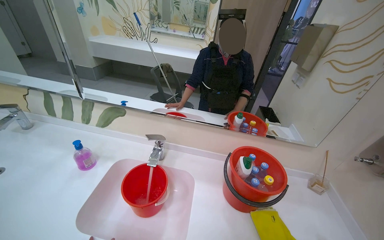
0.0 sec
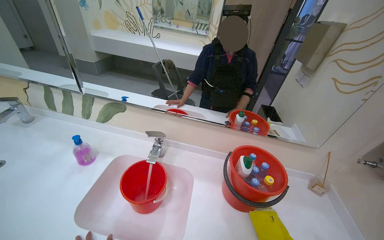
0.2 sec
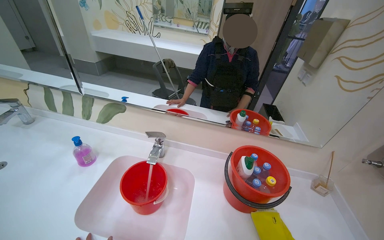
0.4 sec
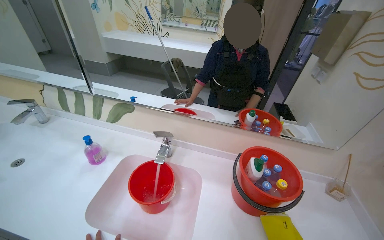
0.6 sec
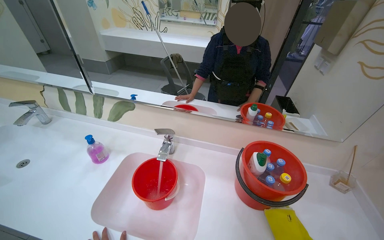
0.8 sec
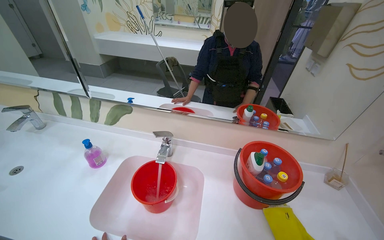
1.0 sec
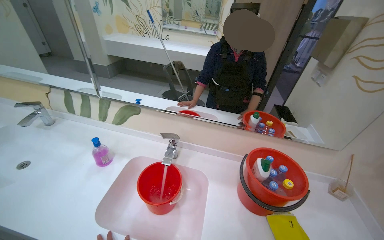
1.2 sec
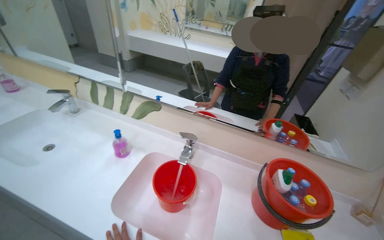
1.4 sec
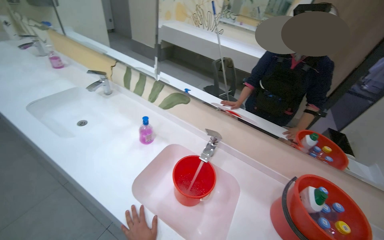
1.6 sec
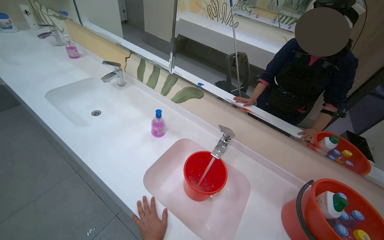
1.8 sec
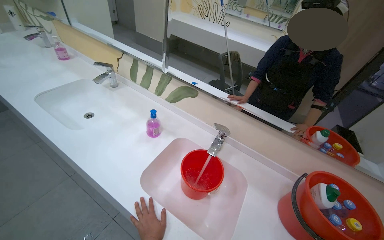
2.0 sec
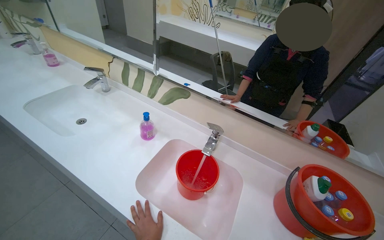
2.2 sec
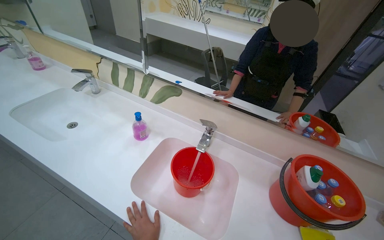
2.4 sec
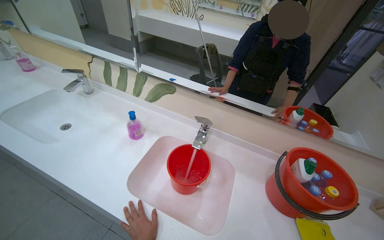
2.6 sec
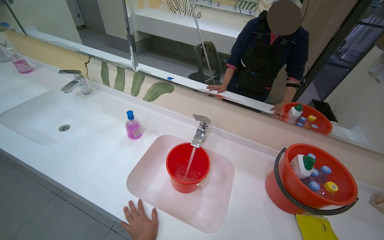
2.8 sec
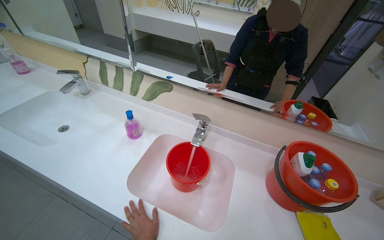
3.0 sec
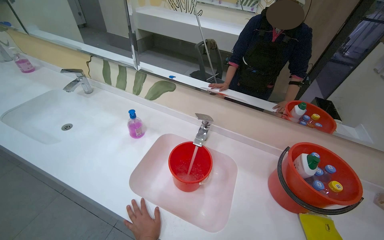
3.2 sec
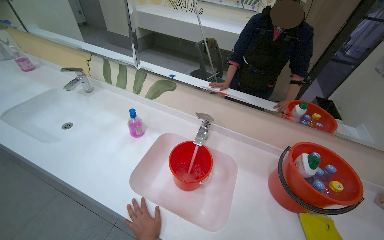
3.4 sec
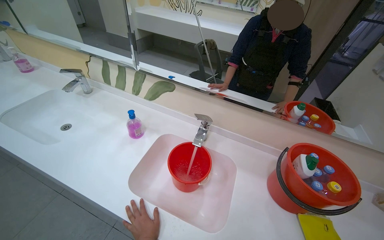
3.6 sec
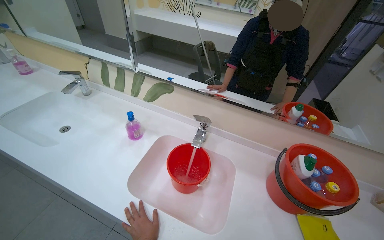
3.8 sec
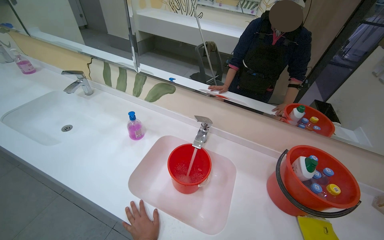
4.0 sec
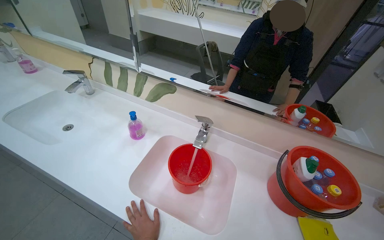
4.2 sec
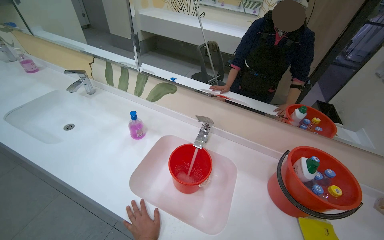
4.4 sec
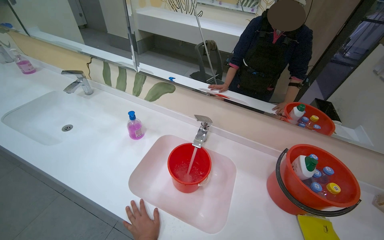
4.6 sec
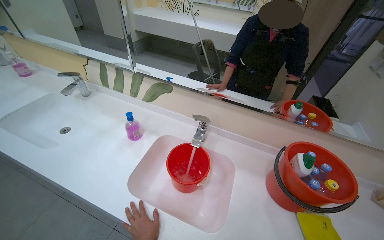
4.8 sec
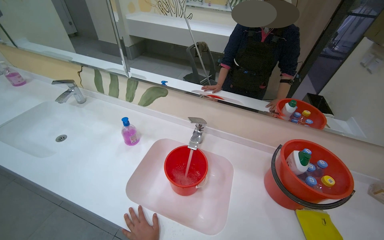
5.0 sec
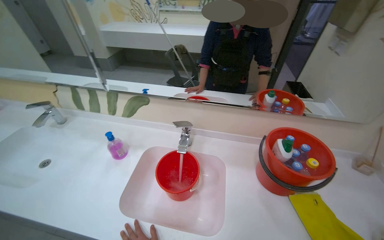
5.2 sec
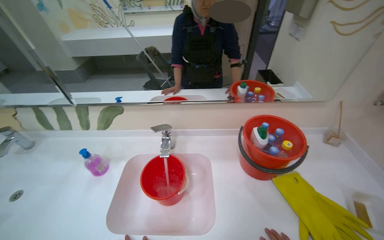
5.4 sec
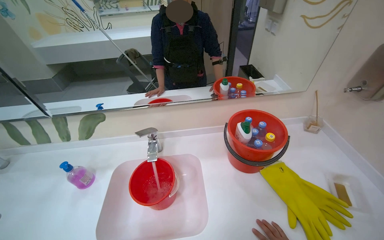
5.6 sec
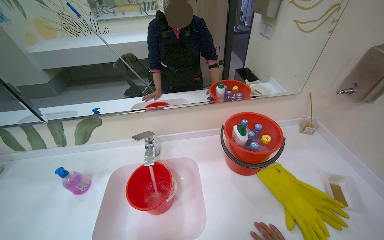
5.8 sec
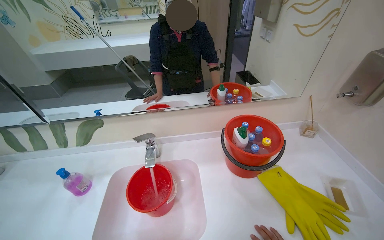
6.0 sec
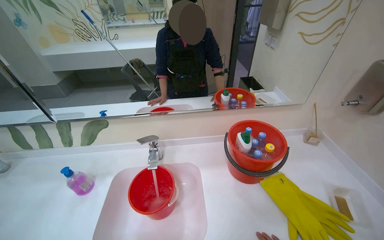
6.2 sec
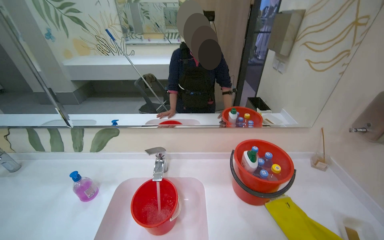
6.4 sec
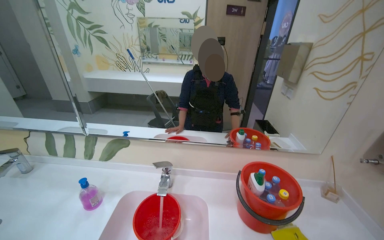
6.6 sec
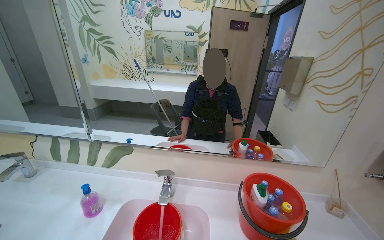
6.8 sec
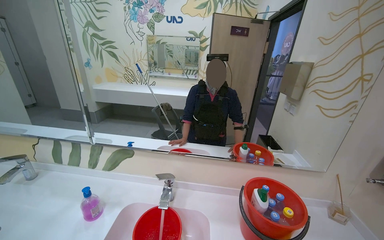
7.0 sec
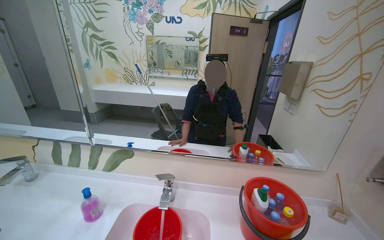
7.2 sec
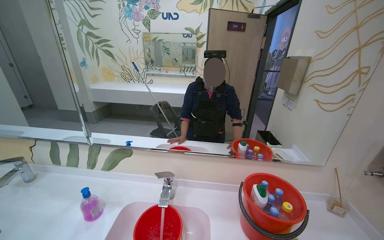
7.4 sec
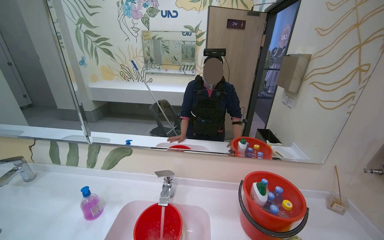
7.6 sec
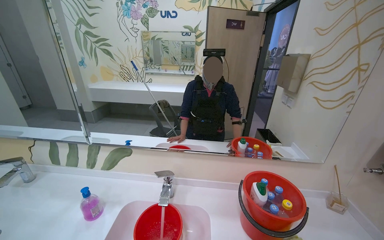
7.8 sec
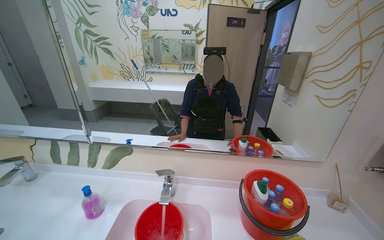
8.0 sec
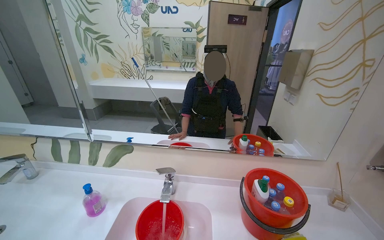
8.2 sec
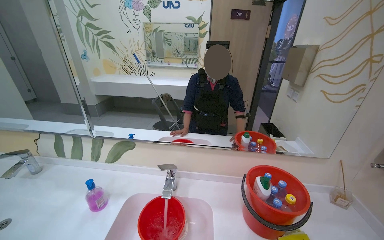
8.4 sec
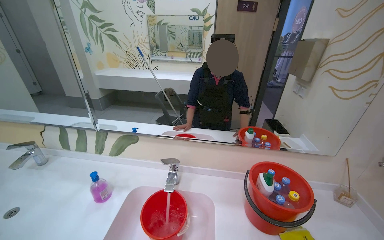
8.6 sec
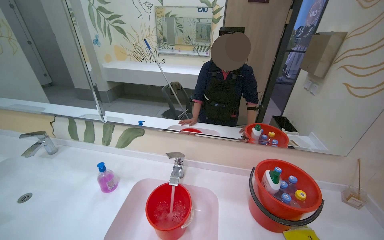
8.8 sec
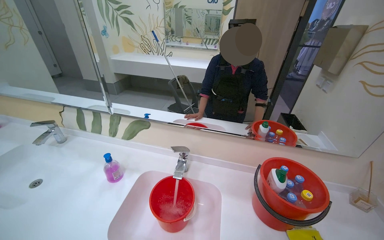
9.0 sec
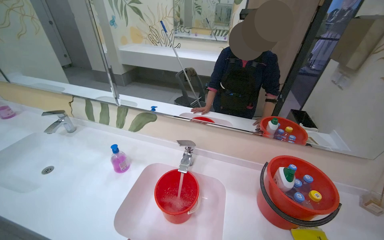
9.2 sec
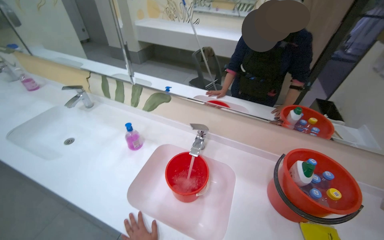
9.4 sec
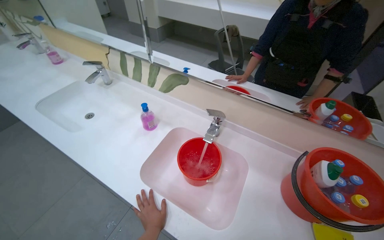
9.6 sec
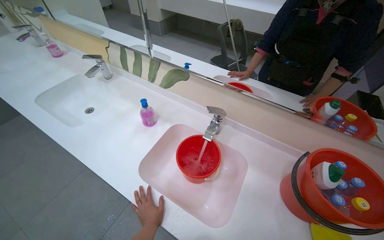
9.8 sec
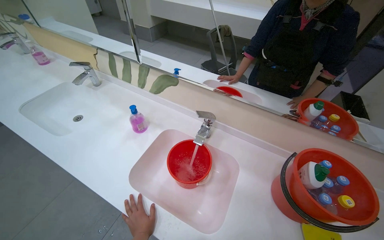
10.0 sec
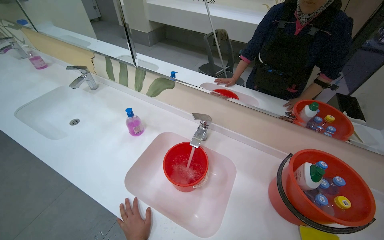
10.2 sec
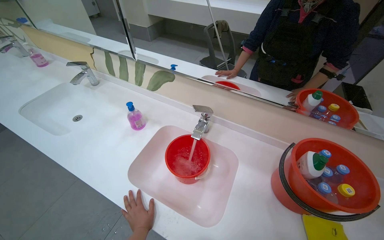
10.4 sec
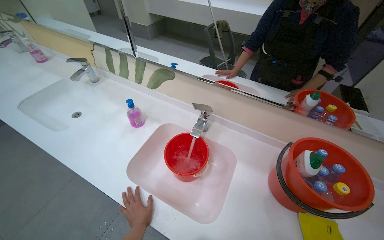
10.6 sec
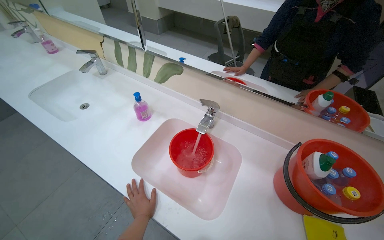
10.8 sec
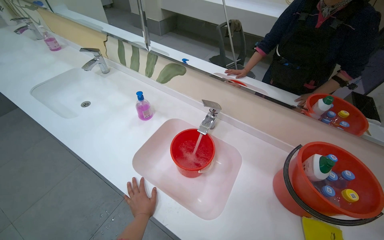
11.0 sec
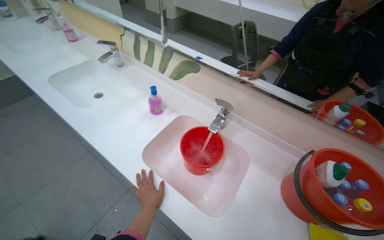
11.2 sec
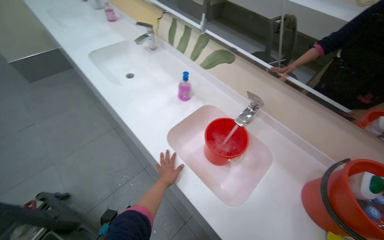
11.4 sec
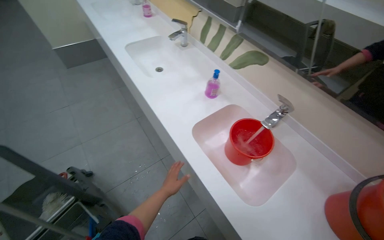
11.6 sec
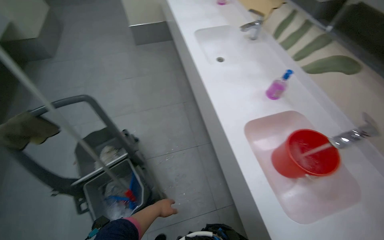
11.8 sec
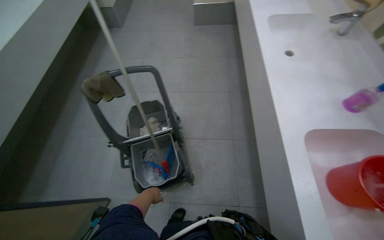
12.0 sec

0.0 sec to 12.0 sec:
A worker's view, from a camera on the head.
Job: preparing cleaning supplies.
The whole recording: Preparing cleaning solution and tools. The worker fills a bucket with water, adds various cleaning solutions and tablets to a mop bucket, and places cleaning cloths and a mop head into it.
0.0 sec to 1.6 sec: The head turns to the left by about 20 degrees.
4.4 sec to 6.0 sec: The head turns to the right by approximately 30 degrees.
6.0 sec to 7.6 sec: The camera pitches upward, by about 20 degrees.
9.0 sec to 10.4 sec: The camera pitches downward, by about 15 degrees.
10.4 sec to 12.0 sec: The head travels about 40 cm. The head turns to the left by approximately 65 degrees.

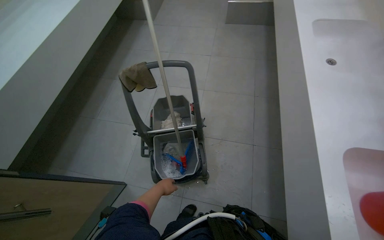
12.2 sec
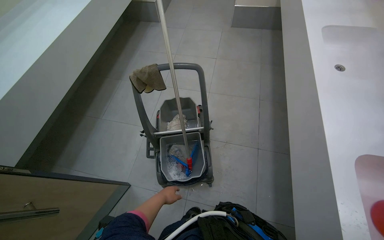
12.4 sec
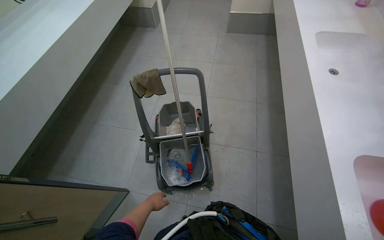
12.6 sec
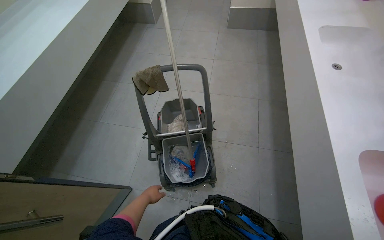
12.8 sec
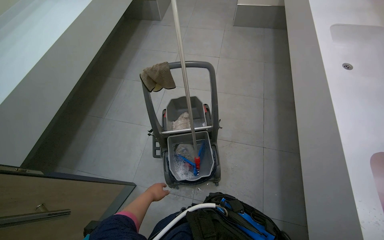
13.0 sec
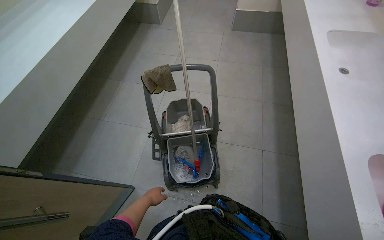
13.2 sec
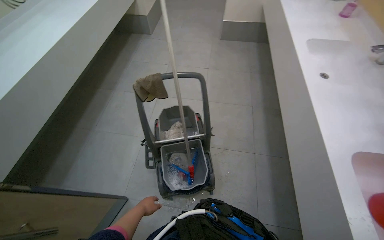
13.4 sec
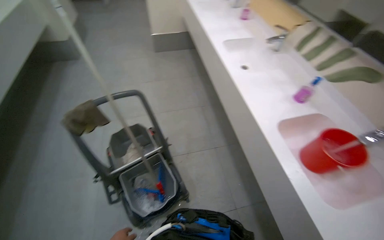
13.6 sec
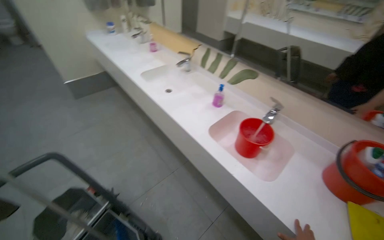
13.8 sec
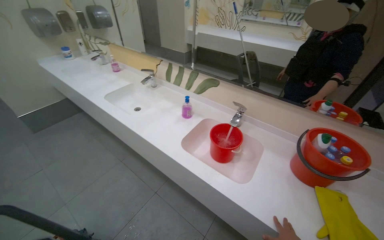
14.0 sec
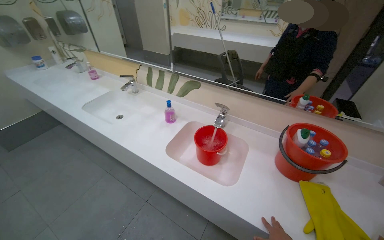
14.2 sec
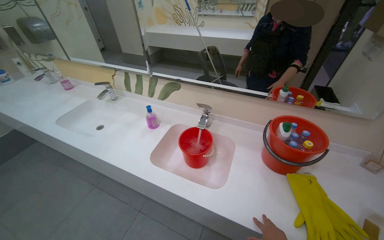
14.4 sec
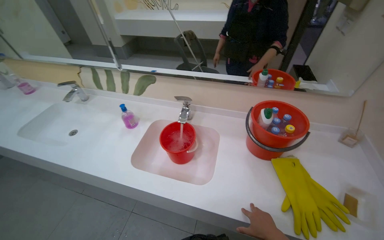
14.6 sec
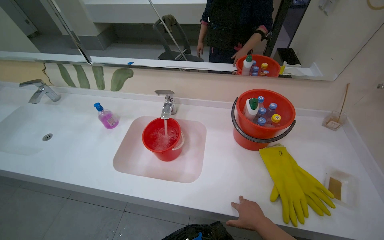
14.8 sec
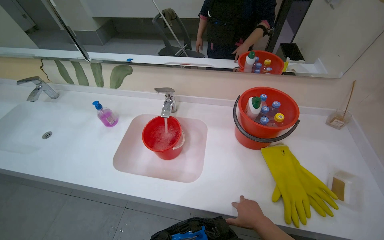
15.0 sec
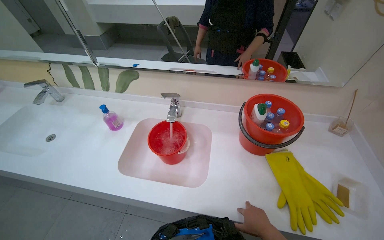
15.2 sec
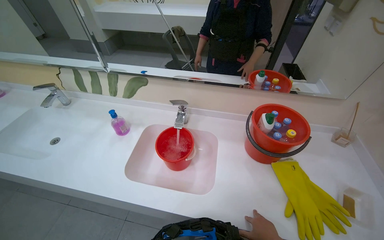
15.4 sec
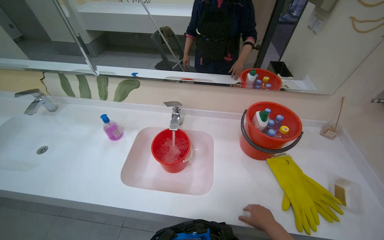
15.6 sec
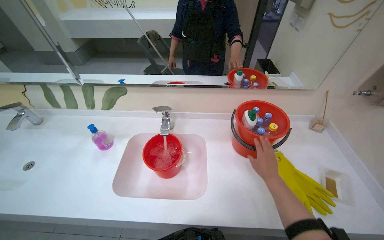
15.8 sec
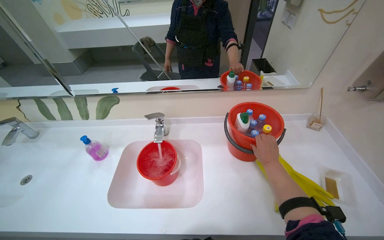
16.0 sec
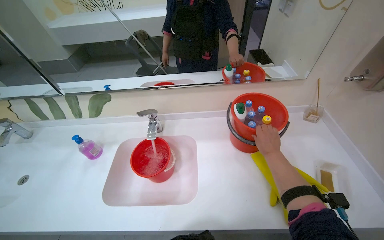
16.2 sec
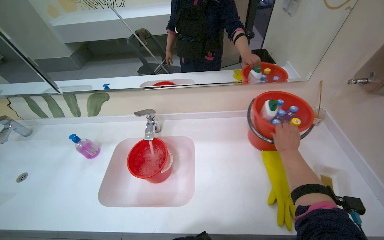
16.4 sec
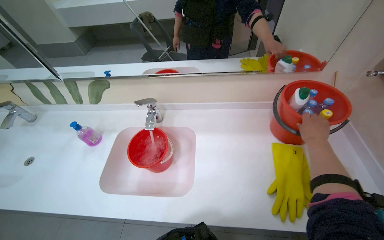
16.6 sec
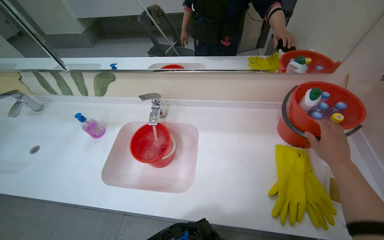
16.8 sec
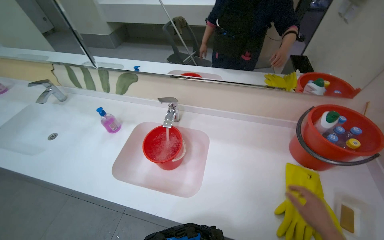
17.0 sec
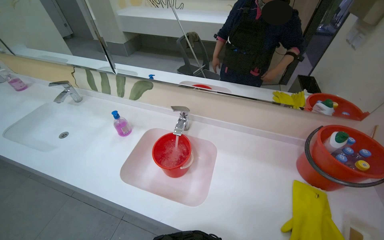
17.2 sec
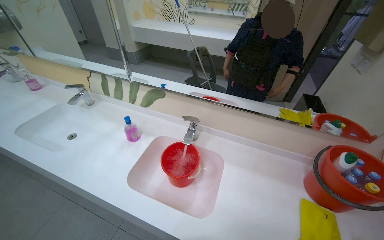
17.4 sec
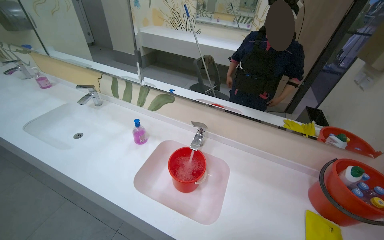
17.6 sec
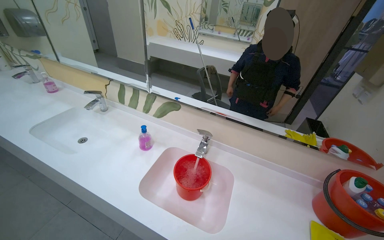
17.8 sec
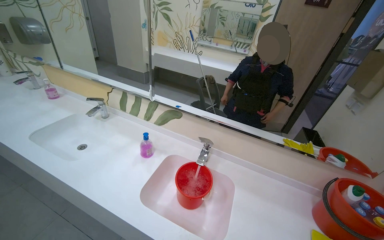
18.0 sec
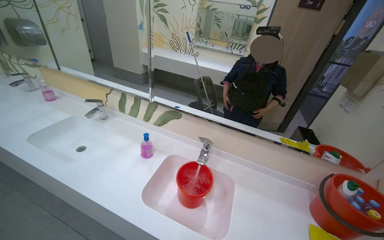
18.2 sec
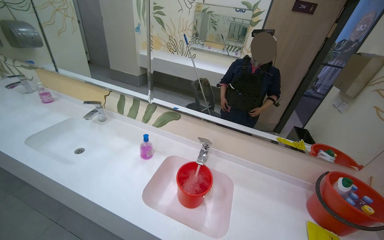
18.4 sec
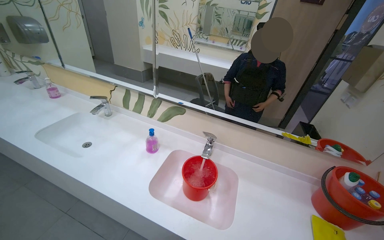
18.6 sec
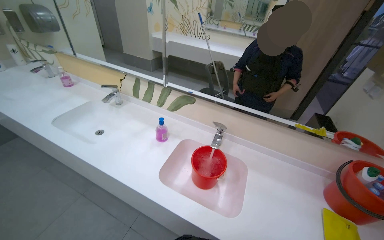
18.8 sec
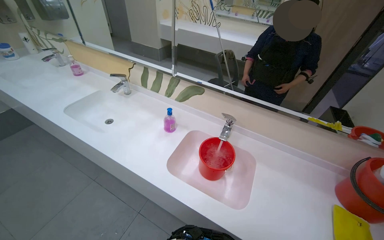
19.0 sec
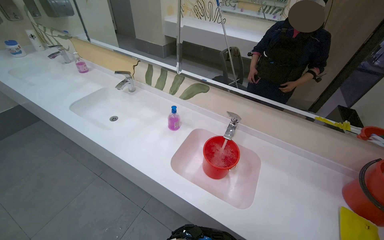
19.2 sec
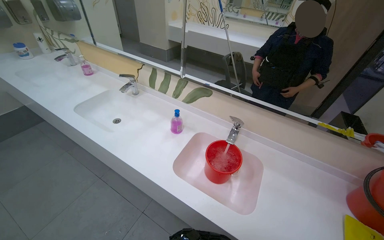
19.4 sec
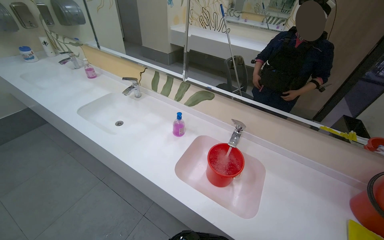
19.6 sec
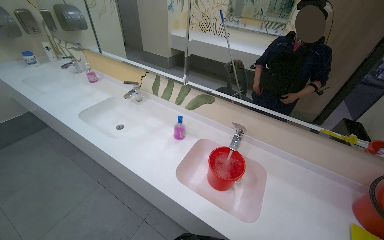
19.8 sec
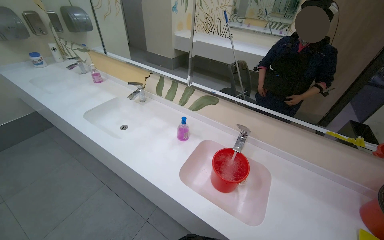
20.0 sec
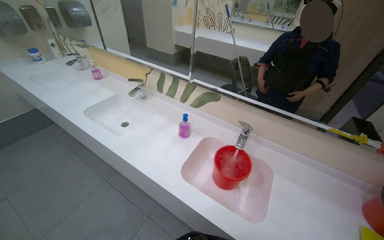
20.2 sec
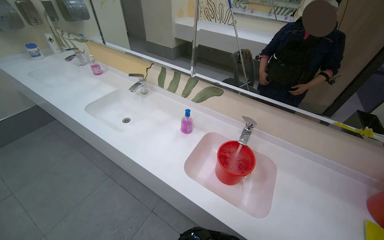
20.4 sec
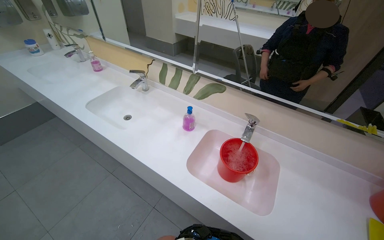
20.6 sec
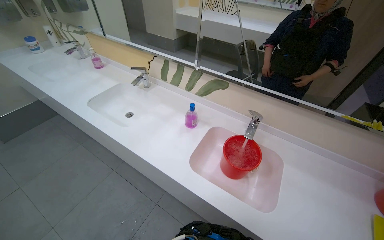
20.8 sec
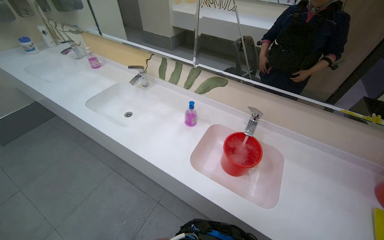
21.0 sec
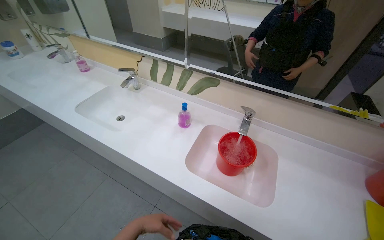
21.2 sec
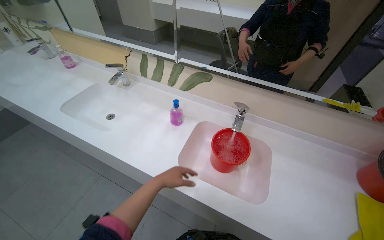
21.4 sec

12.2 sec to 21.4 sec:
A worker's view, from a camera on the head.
Job: preparing cleaning supplies.
The whole recording: Preparing cleaning solution and tools. The worker fills a bucket with water, adds various cleaning solutions and tablets to a mop bucket, and places cleaning cloths and a mop head into it.
12.2 sec to 13.8 sec: The head rotates roughly 55 degrees to the right. The wearer looks approximately 15 degrees further upward.
13.8 sec to 15.2 sec: The head rotates about 40 degrees to the right.
16.8 sec to 18.4 sec: The camera pitches upward, by roughly 20 degrees.
